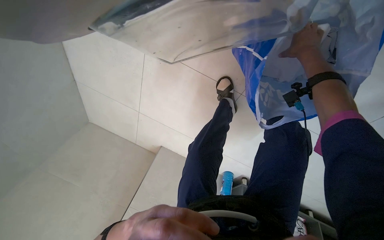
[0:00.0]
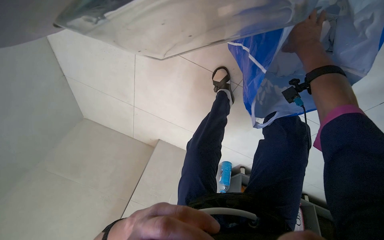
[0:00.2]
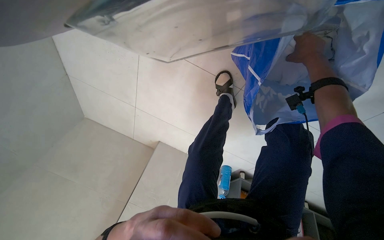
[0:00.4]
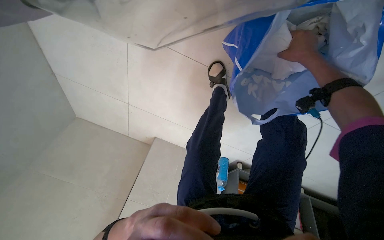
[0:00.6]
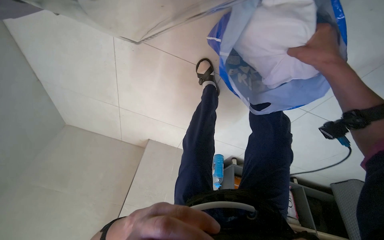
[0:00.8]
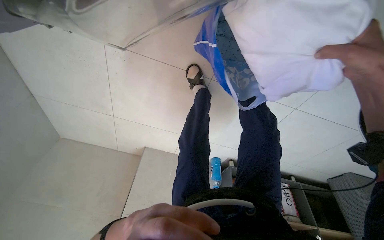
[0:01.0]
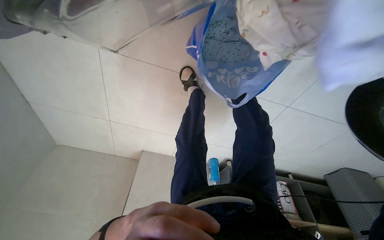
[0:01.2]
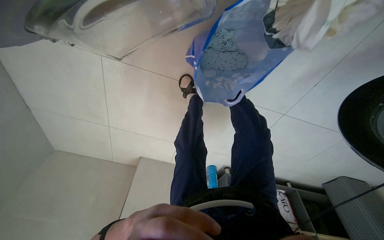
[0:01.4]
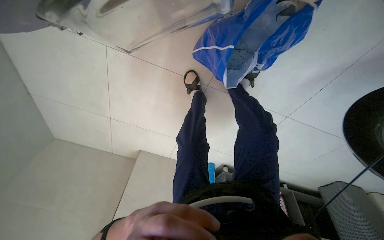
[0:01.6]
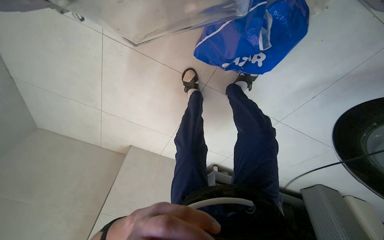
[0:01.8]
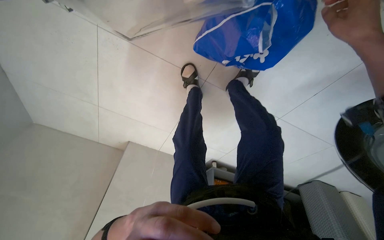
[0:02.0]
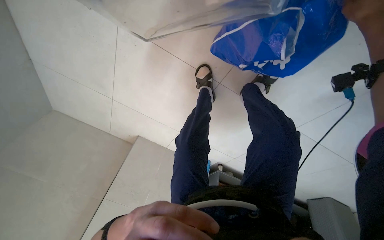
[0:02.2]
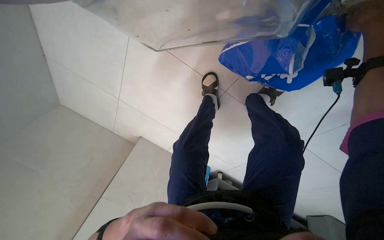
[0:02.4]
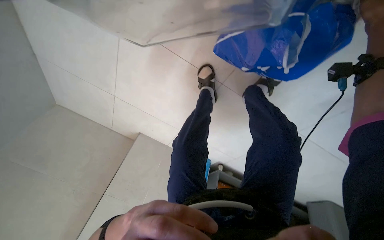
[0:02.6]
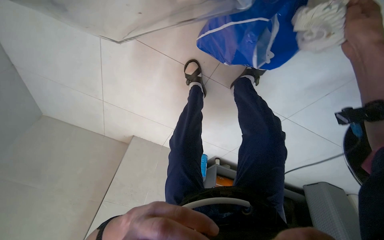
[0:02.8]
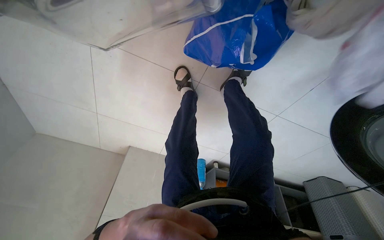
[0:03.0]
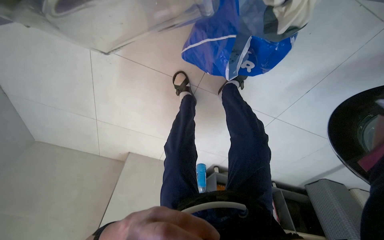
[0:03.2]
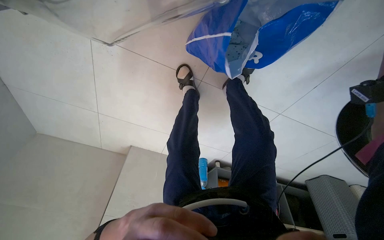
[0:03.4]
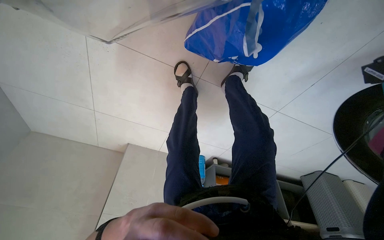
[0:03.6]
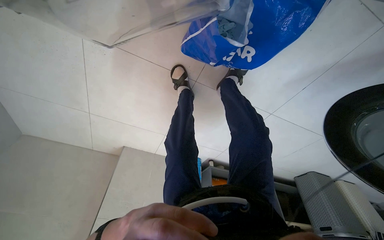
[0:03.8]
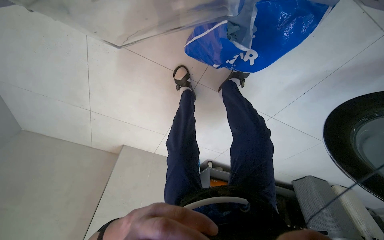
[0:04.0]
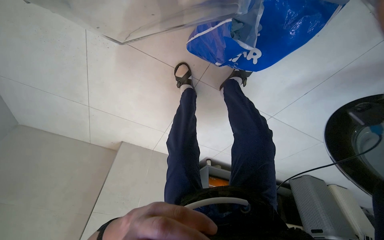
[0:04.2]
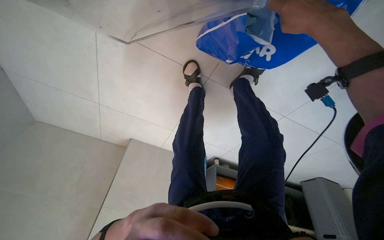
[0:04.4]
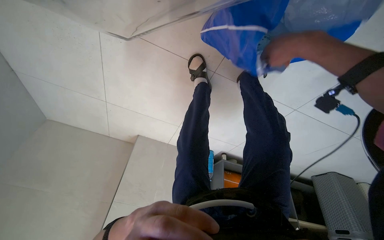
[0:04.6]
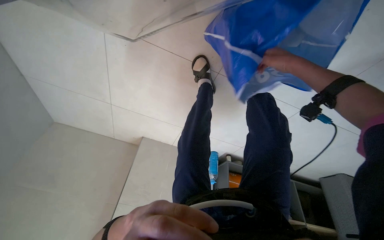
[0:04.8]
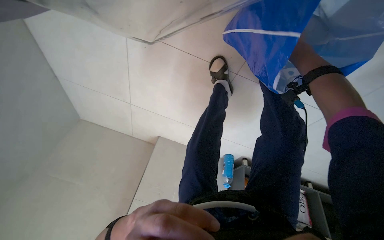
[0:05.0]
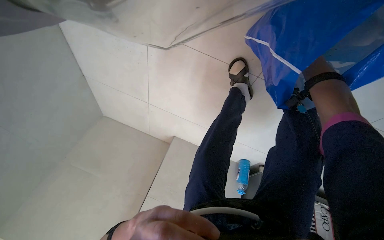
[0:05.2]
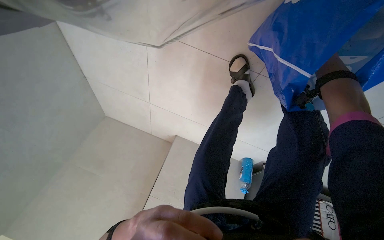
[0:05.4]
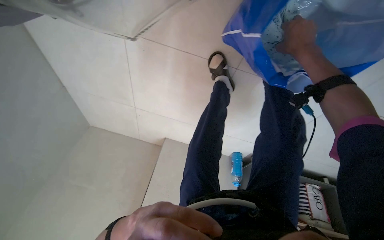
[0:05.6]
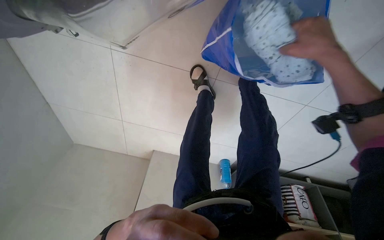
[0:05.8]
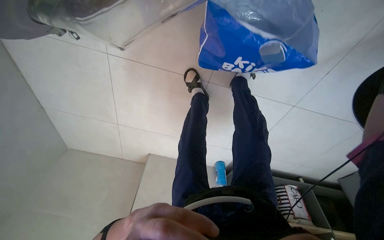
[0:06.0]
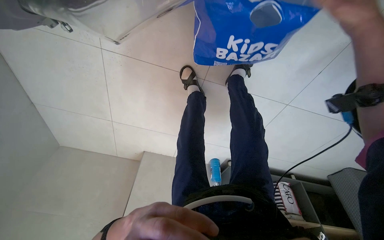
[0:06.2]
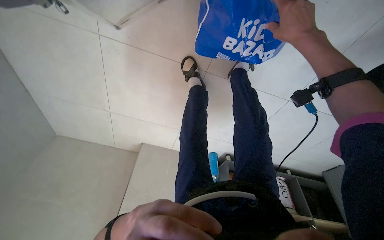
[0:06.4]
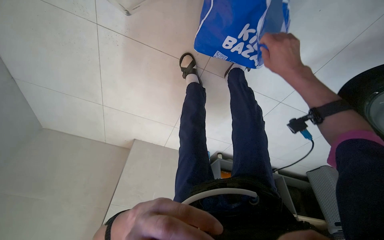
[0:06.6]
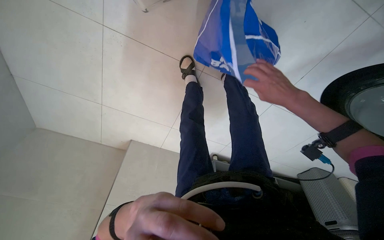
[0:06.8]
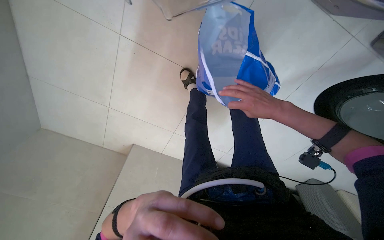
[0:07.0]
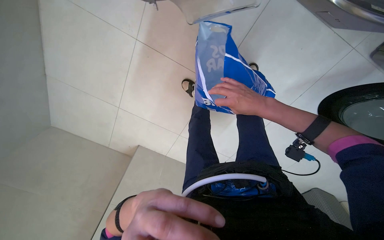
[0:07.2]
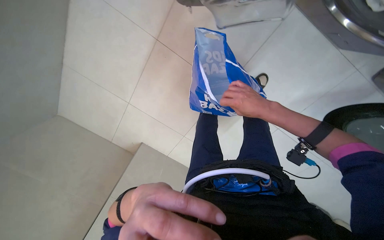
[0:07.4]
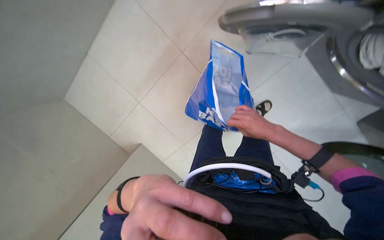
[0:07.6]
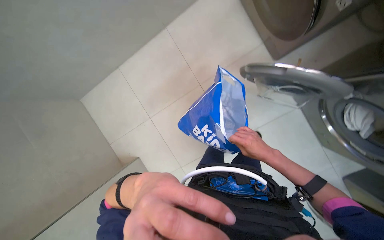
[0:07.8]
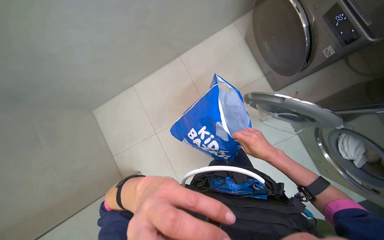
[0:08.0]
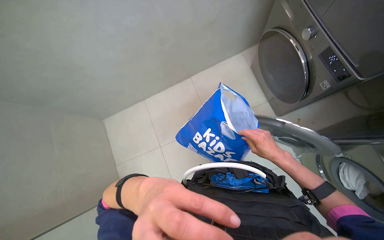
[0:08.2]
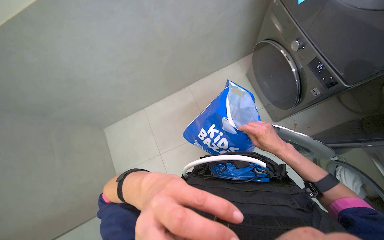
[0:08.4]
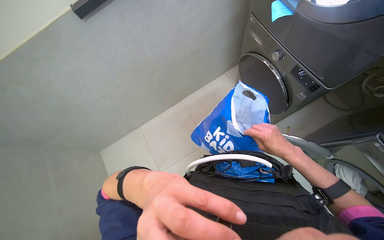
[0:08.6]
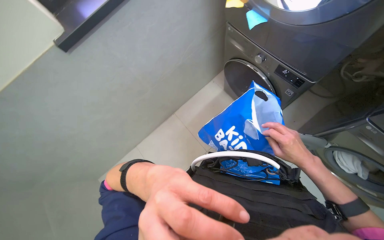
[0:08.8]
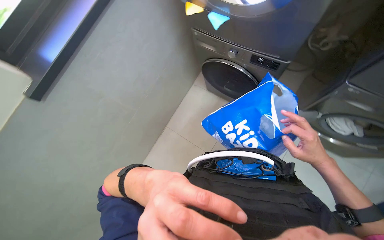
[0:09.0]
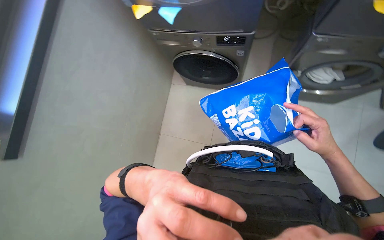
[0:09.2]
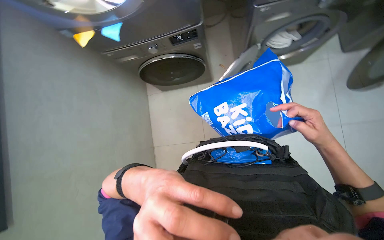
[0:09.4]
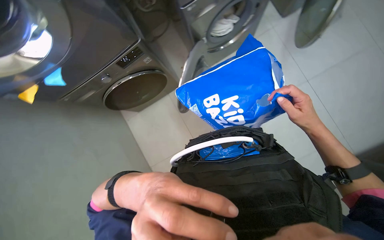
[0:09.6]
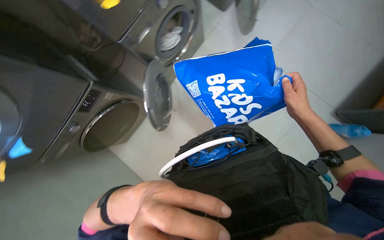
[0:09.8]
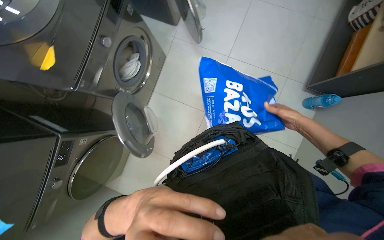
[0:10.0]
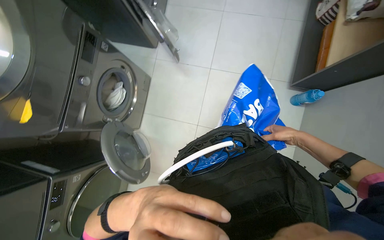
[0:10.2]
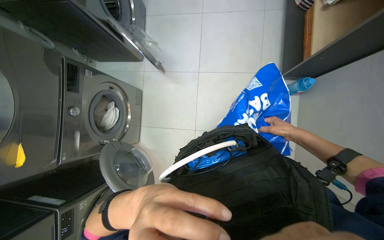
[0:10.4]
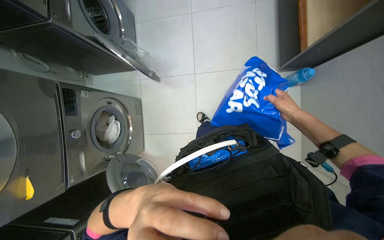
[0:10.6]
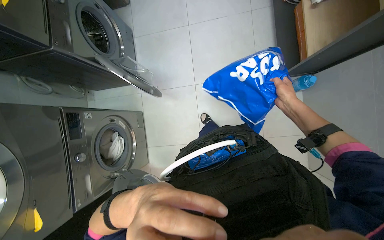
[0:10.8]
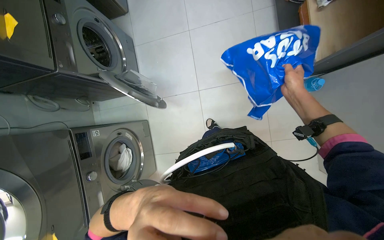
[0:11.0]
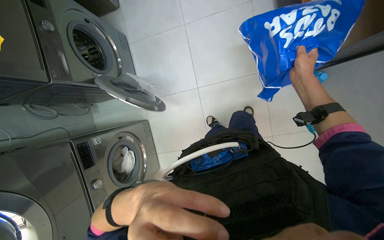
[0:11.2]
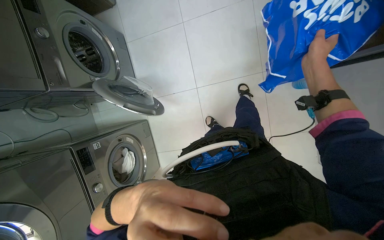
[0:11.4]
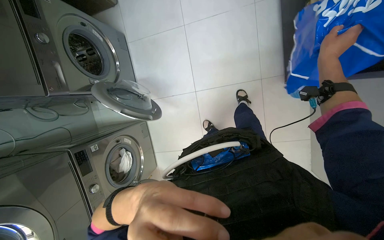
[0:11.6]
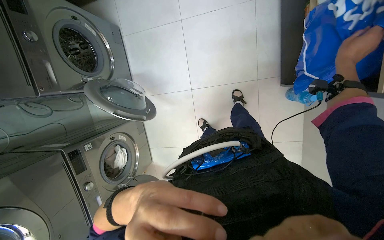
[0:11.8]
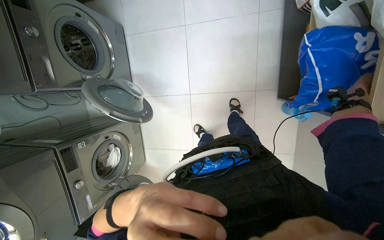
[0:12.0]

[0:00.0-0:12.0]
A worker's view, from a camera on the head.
Job: managing laundry.
The whole recording: Loading and starting washing machine. The worker prepares clothes, loads them into the washing machine, and sets the wash program.
0:07.6 to 0:09.0: The view tips upward by about 45 degrees.
0:09.0 to 0:10.4: The head turns to the right by some 125 degrees.
0:10.4 to 0:12.0: The camera is carried some 60 cm. The view tilts roughly 10 degrees downward.

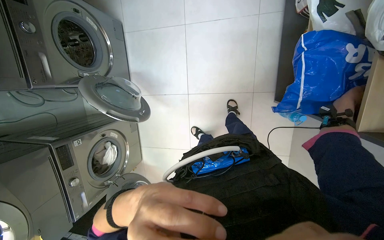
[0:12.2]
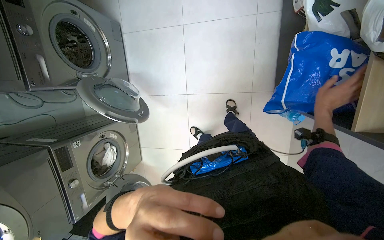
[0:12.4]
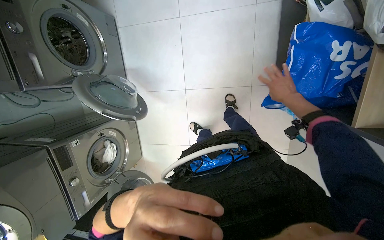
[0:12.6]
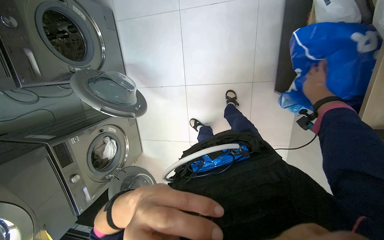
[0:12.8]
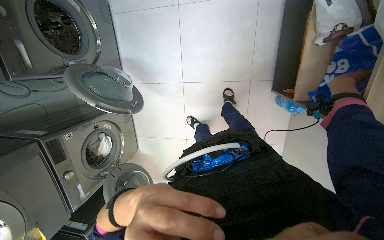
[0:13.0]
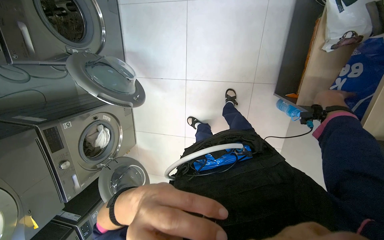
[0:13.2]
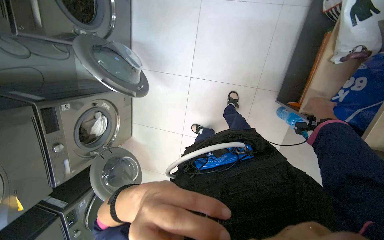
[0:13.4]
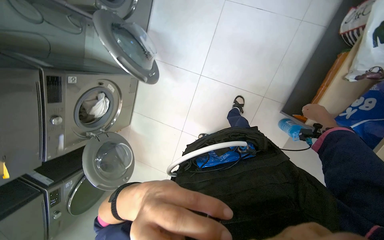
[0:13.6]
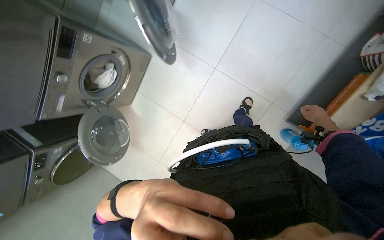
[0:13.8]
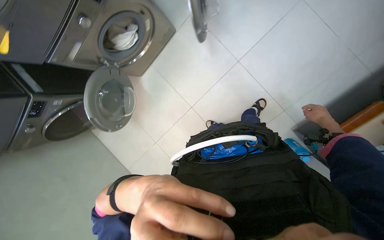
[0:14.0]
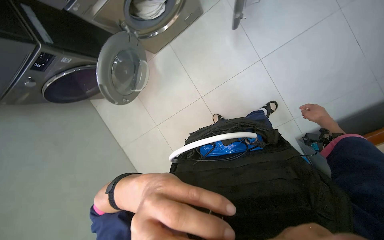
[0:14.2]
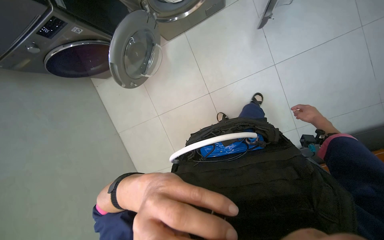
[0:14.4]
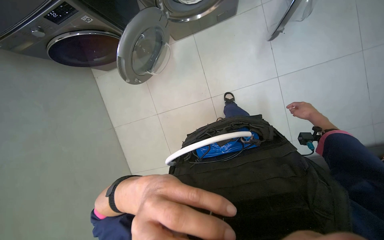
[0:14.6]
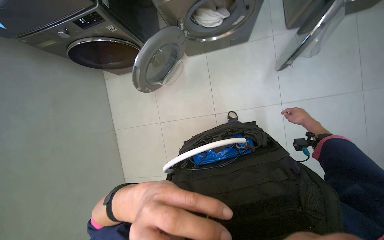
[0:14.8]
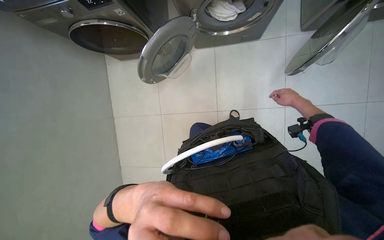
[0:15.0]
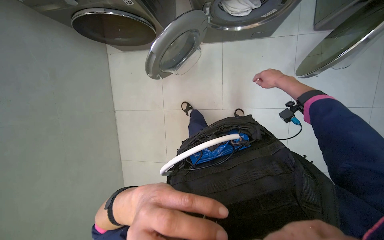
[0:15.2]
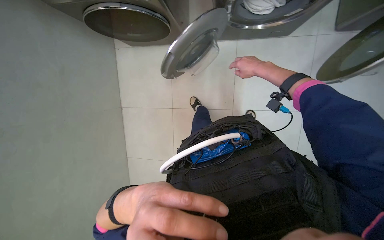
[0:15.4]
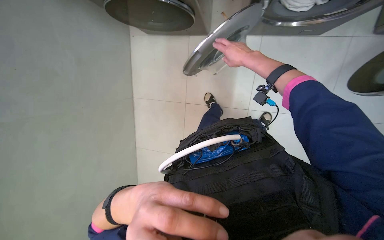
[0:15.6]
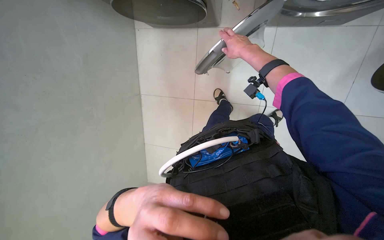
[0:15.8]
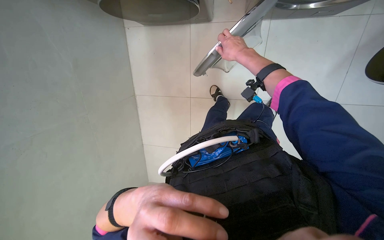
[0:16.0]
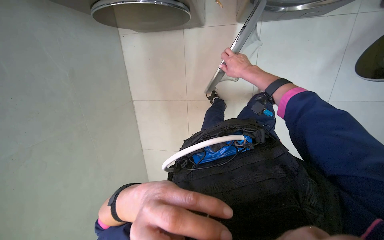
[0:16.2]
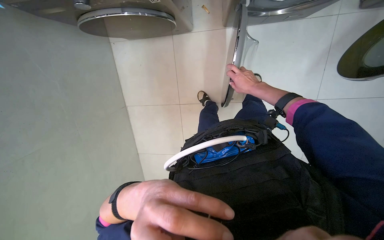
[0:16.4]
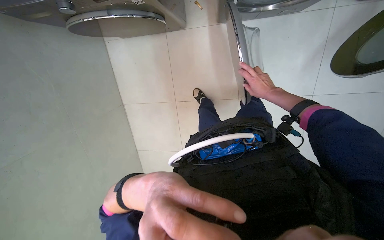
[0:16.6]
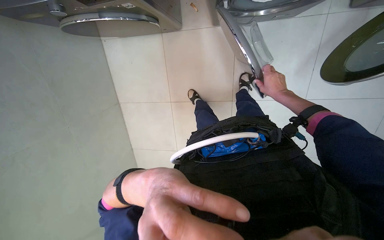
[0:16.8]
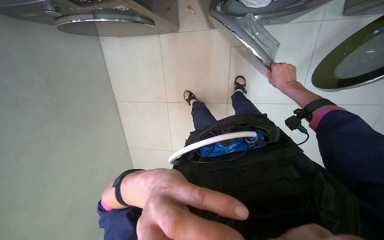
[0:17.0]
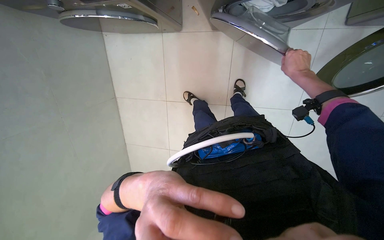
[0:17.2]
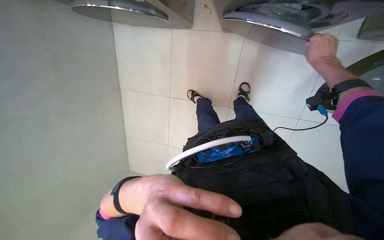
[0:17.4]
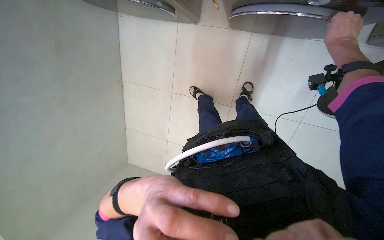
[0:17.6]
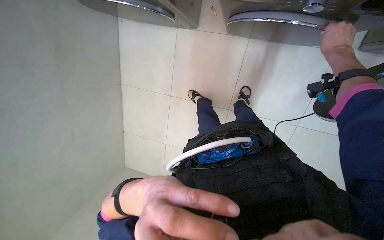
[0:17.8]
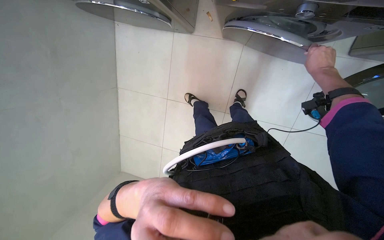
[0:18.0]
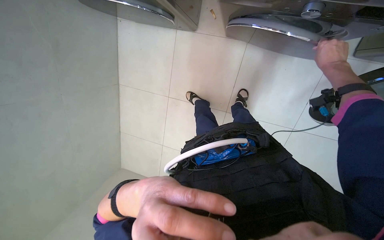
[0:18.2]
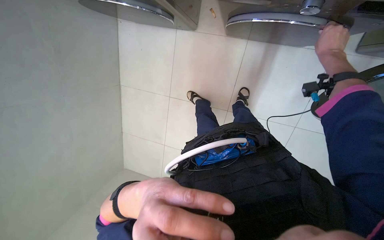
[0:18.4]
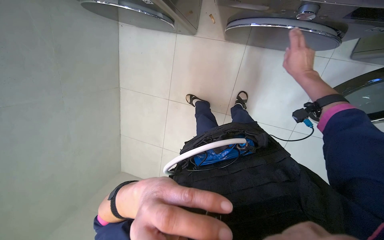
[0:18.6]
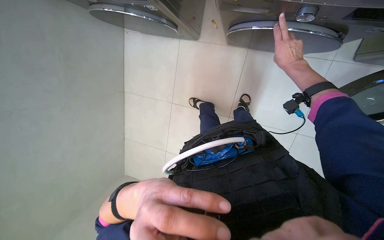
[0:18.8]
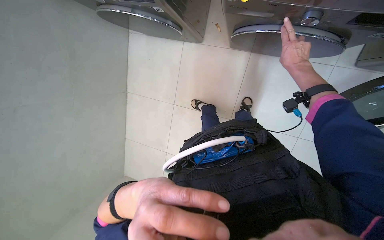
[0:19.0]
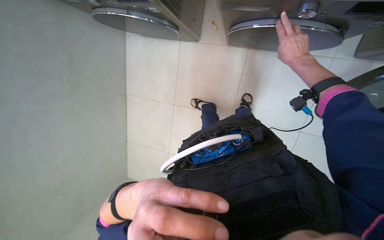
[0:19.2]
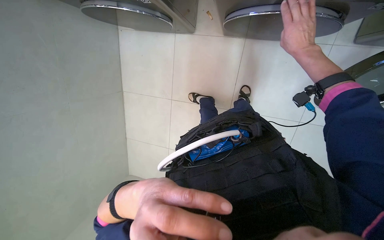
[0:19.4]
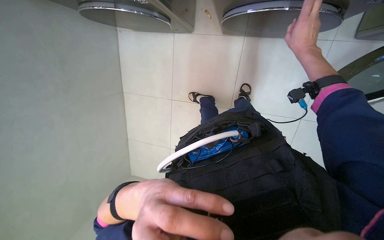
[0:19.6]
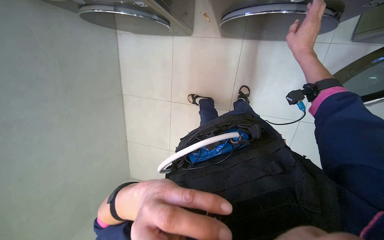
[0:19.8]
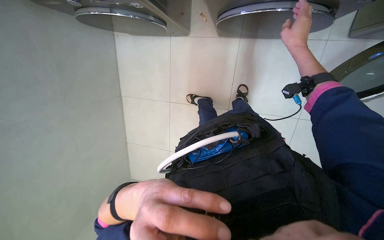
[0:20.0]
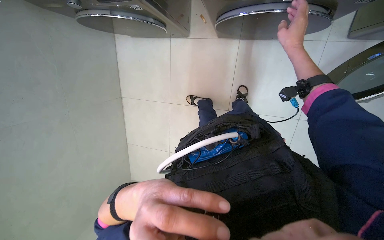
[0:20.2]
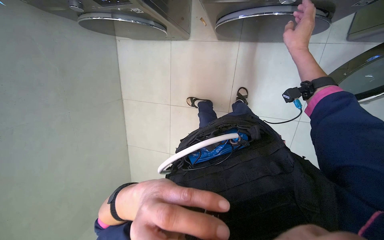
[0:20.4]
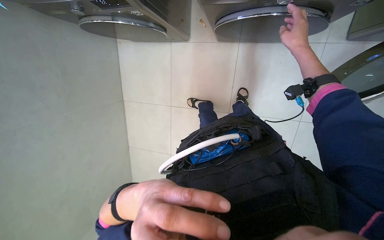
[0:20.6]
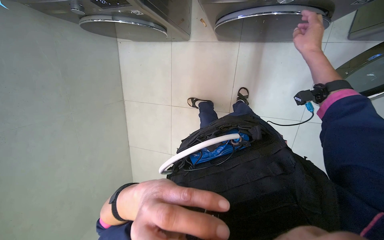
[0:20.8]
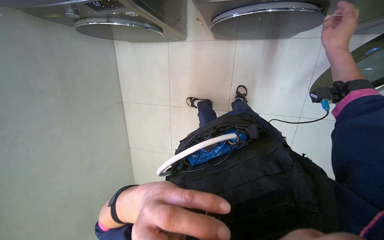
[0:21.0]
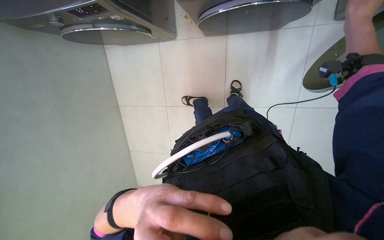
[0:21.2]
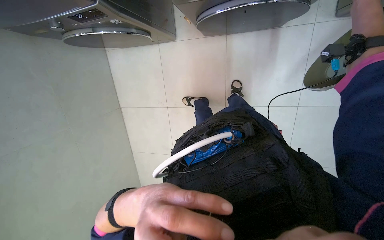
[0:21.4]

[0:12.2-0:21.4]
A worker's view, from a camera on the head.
Job: managing laundry.
The whole recording: Loading and starting washing machine. The worker prepares clothes, loads them into the washing machine, and sets the wash program.
0:12.2 to 0:13.8: The scene rotates clockwise by some 30 degrees.
0:13.8 to 0:15.2: The head travels approximately 60 cm. The scene rotates clockwise by roughly 55 degrees.
0:15.2 to 0:16.8: The right hand moves approximately 50 cm to the left and comes back.
0:16.8 to 0:18.4: The right hand moves up the picture, nearer to the camera and to the right, some 25 cm.
0:18.4 to 0:19.8: The hands make small movements and keep their place.
